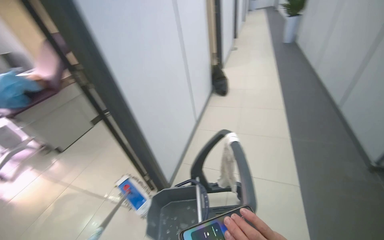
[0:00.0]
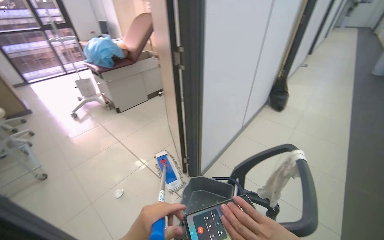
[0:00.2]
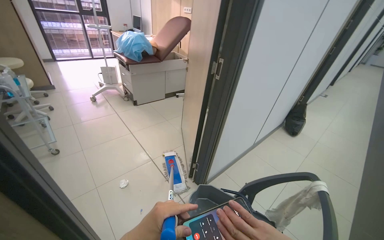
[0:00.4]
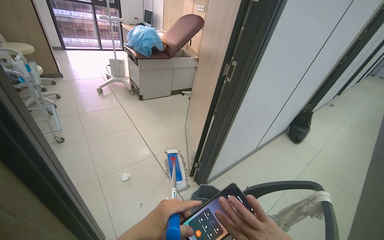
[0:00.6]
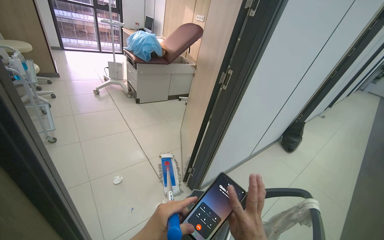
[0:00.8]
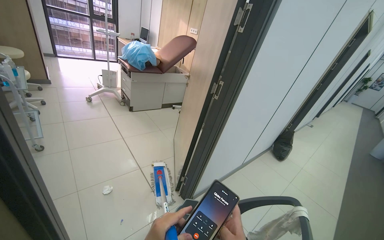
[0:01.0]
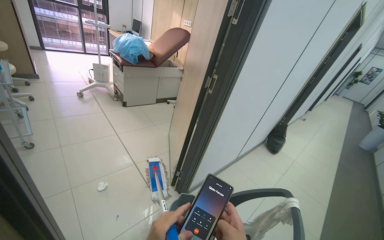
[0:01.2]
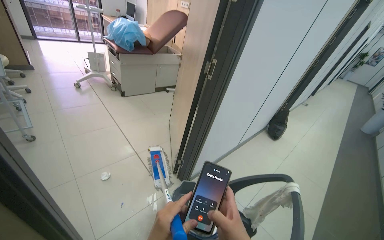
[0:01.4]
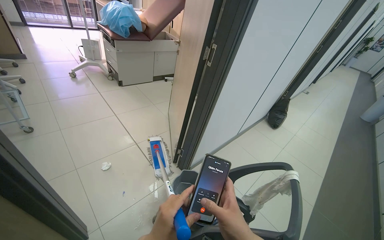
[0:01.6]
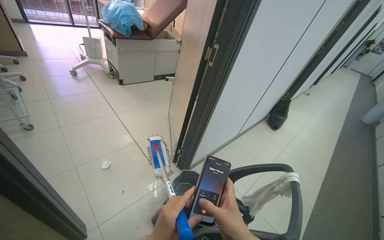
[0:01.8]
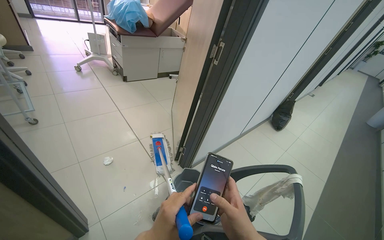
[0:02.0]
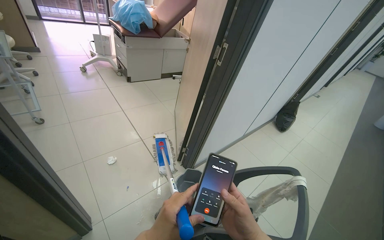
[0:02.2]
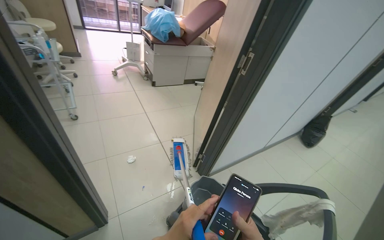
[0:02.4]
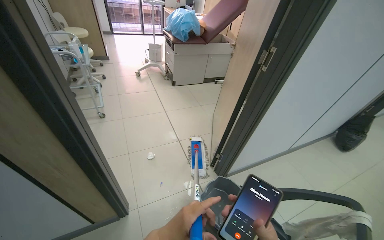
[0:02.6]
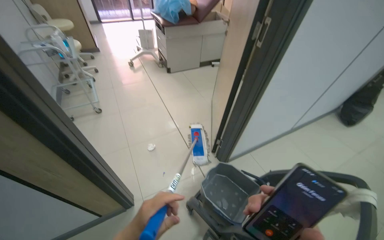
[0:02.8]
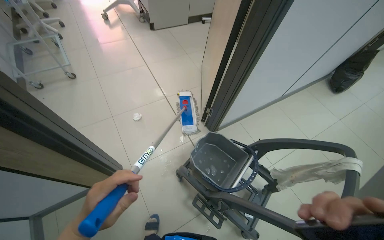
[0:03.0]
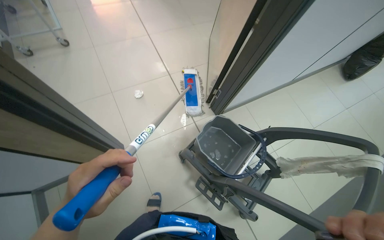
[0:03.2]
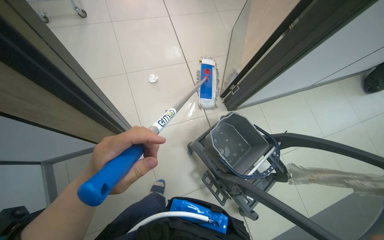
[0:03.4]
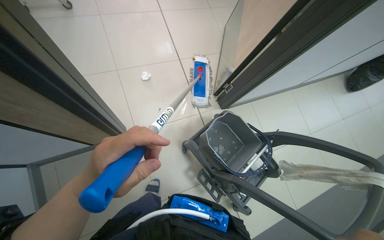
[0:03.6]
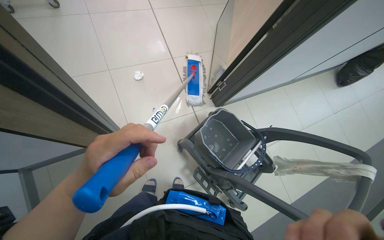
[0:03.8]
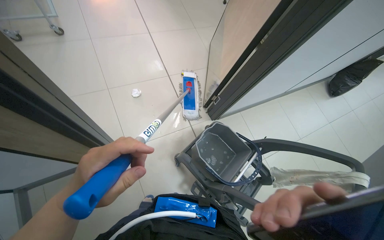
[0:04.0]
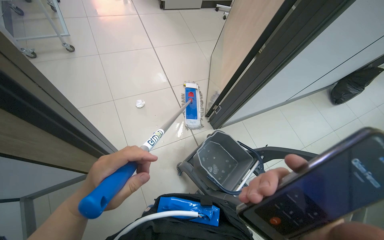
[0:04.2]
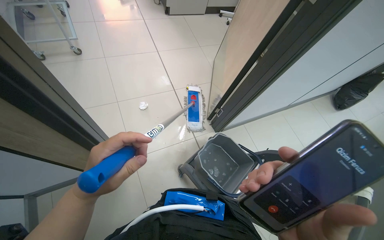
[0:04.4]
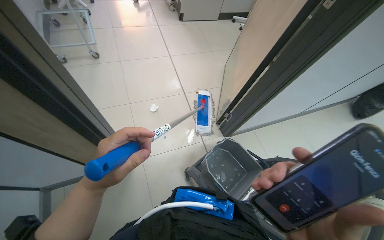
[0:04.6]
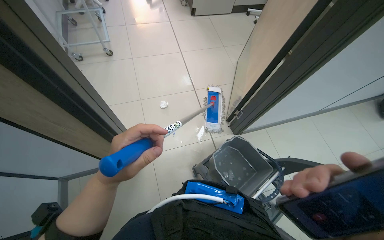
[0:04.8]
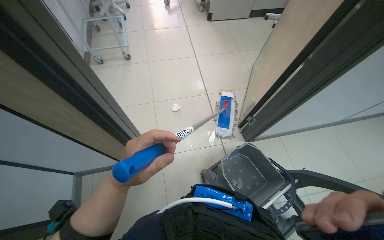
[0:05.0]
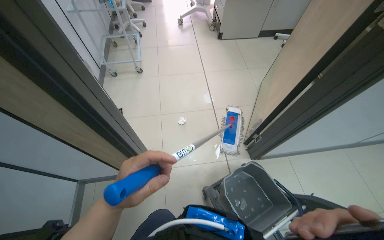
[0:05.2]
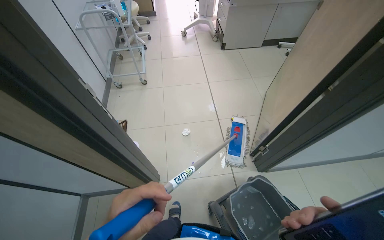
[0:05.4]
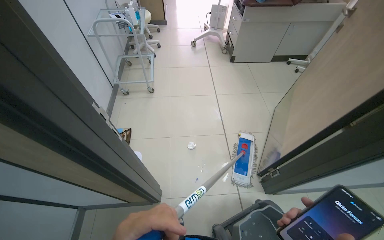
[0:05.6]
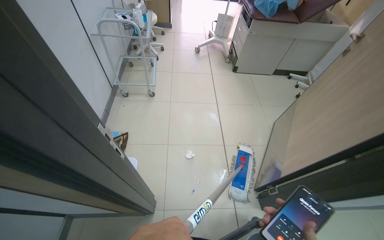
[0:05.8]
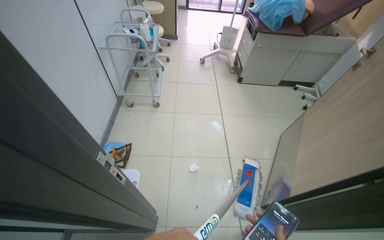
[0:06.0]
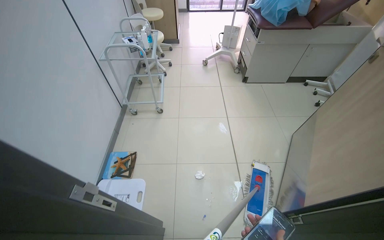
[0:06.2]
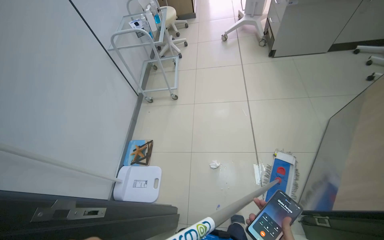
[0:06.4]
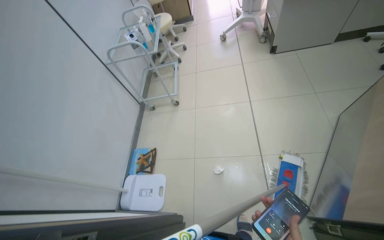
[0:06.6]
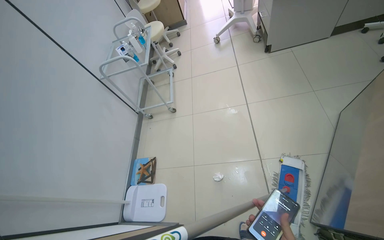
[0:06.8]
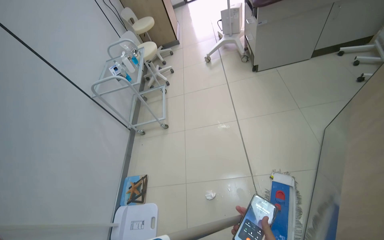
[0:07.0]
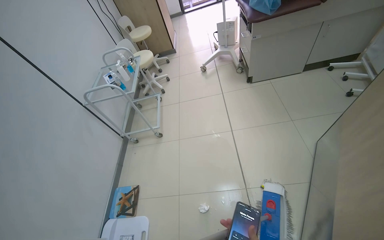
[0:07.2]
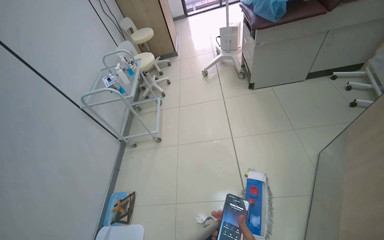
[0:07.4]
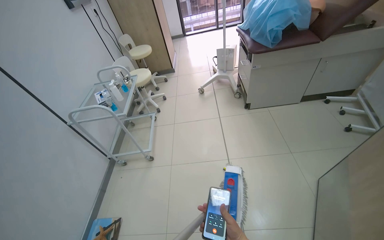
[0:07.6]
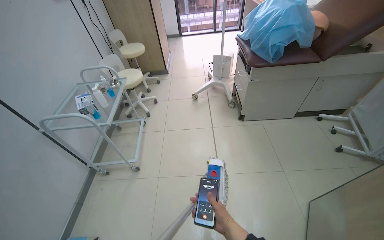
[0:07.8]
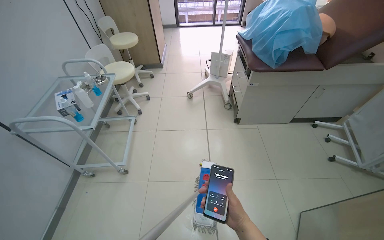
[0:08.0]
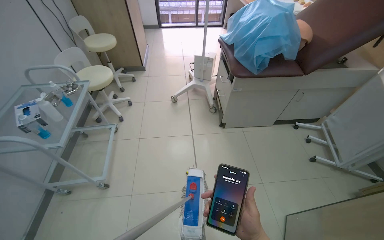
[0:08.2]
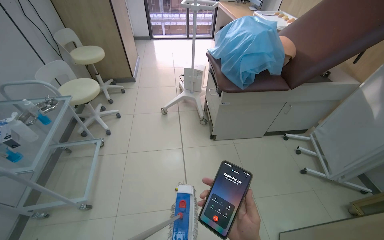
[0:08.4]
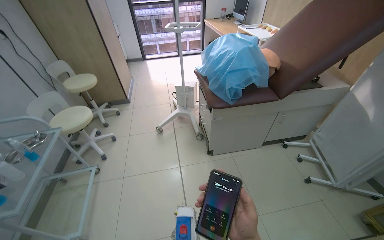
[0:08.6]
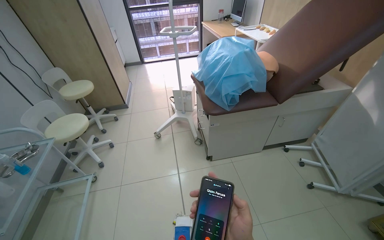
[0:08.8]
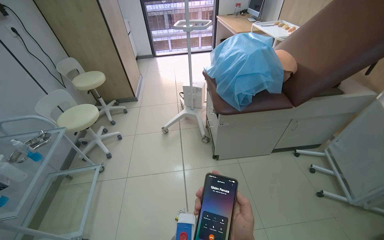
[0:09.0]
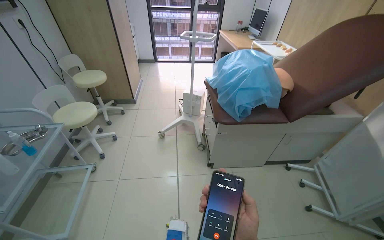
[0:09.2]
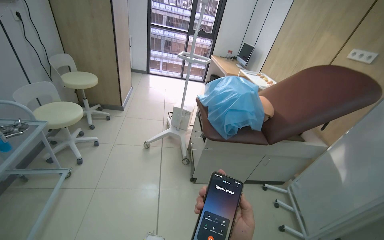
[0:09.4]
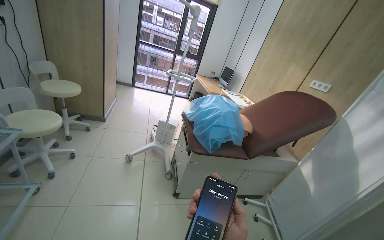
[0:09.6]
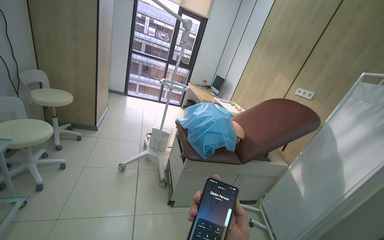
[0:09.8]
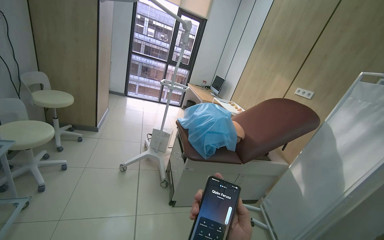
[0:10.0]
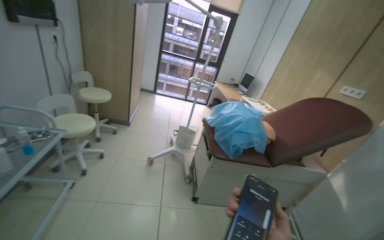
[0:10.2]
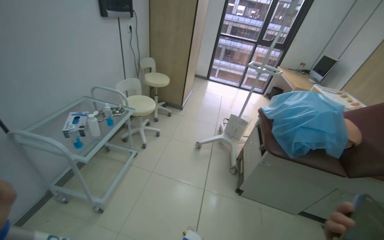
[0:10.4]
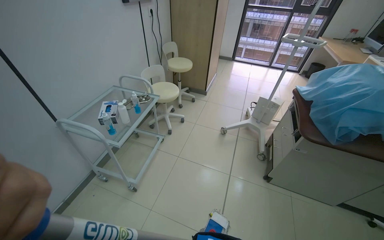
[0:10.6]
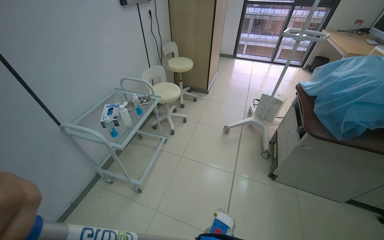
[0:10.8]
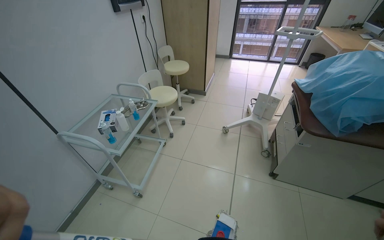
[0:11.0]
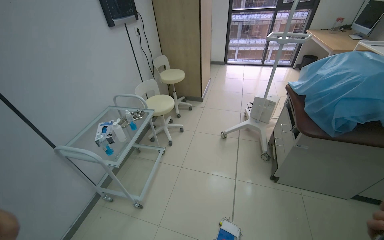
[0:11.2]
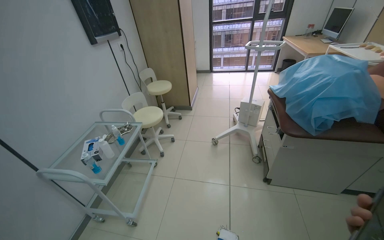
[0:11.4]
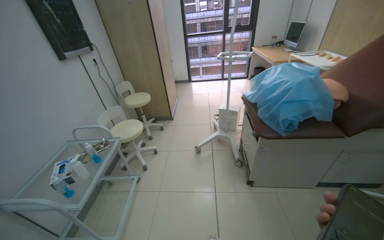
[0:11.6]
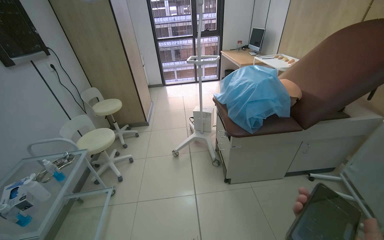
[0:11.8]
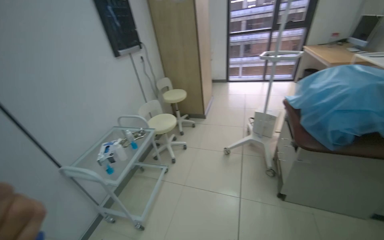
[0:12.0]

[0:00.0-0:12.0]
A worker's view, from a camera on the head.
Job: mopping floor.
The whole recording: Mopping room floor. The worker mops the floor in the room, moving furniture and objects to clean the entire area.
0:00.0 to 0:01.6: Everything in view rotates some 35 degrees clockwise.
0:01.6 to 0:03.0: The camera pitches downward, by approximately 15 degrees.
0:04.4 to 0:06.0: The wearer's head swings roughly 25 degrees to the left. The camera pitches upward, by roughly 15 degrees.
0:06.0 to 0:07.6: The head travels about 60 cm.
0:07.6 to 0:09.0: The camera is carried about 60 cm.
0:09.0 to 0:10.4: The view tips upward by approximately 10 degrees.

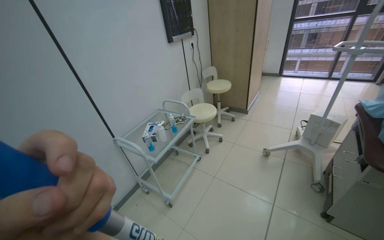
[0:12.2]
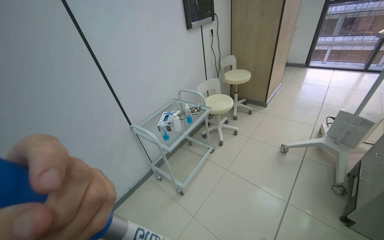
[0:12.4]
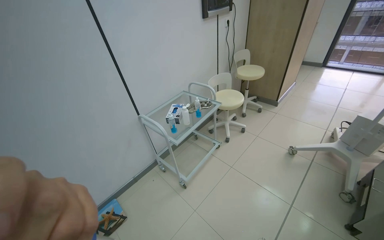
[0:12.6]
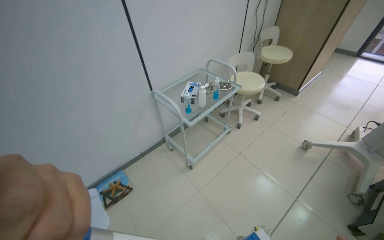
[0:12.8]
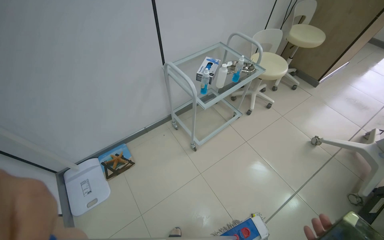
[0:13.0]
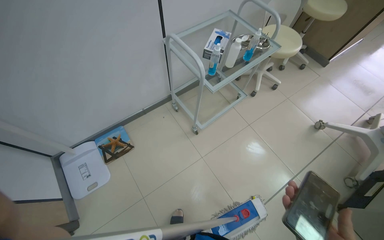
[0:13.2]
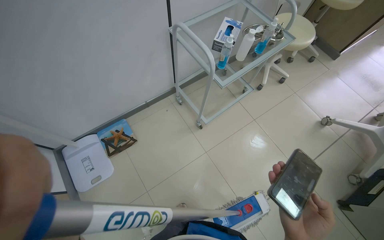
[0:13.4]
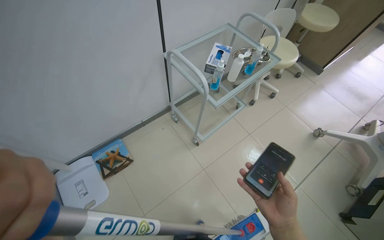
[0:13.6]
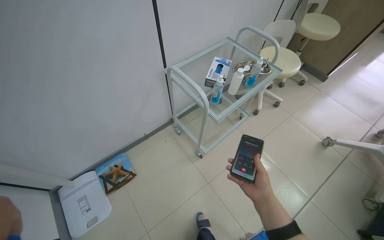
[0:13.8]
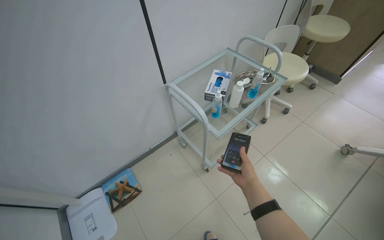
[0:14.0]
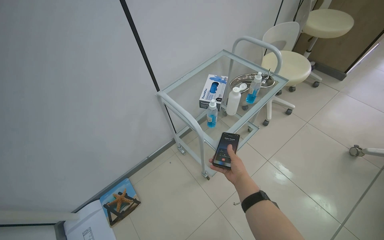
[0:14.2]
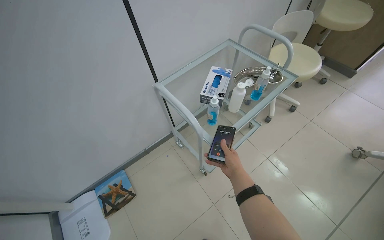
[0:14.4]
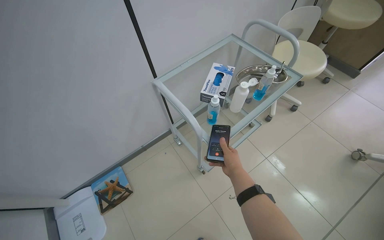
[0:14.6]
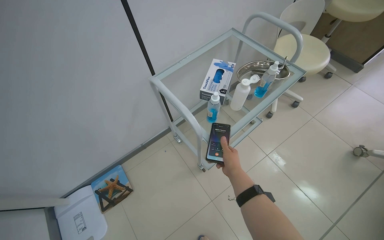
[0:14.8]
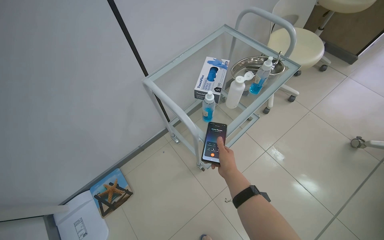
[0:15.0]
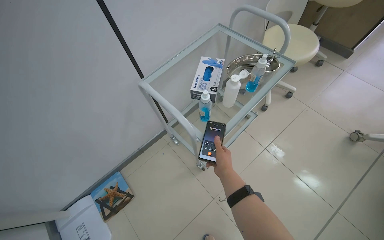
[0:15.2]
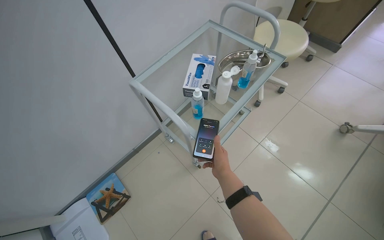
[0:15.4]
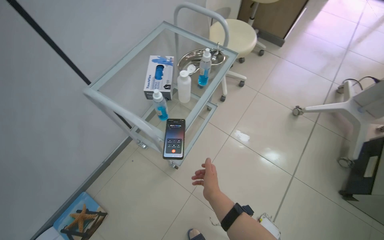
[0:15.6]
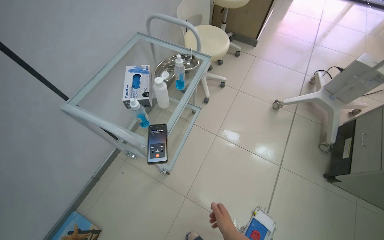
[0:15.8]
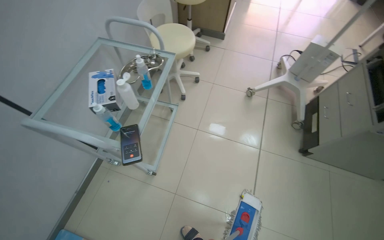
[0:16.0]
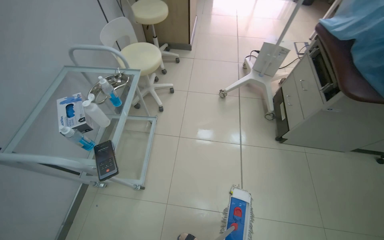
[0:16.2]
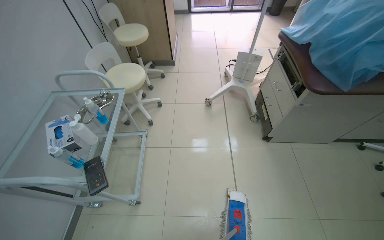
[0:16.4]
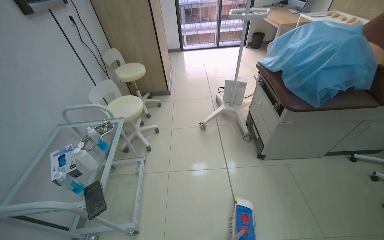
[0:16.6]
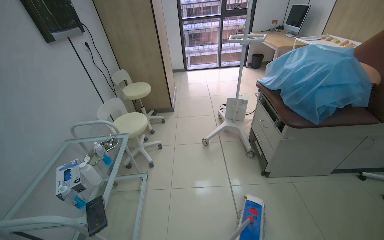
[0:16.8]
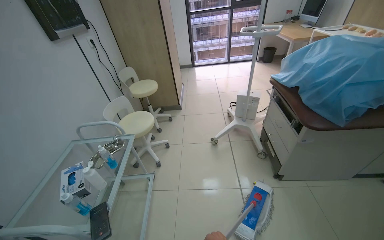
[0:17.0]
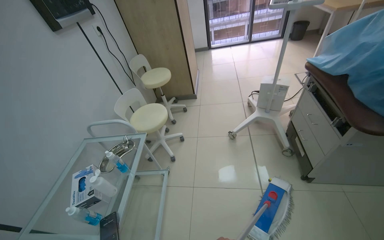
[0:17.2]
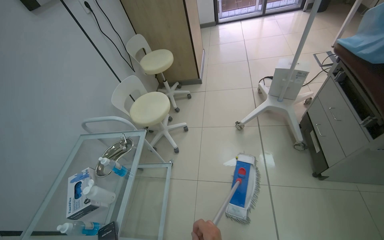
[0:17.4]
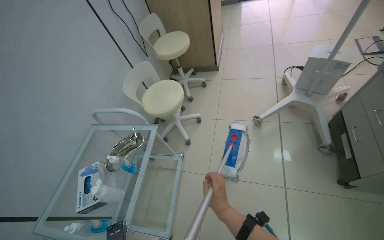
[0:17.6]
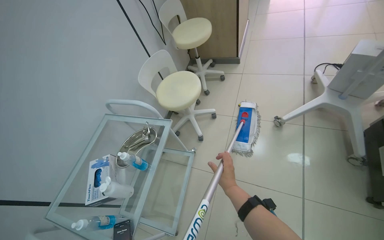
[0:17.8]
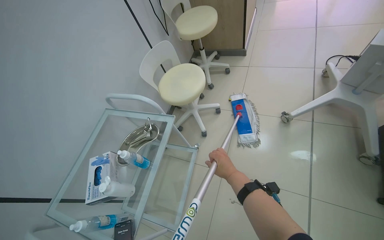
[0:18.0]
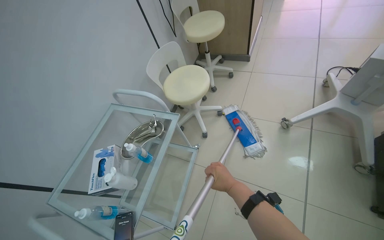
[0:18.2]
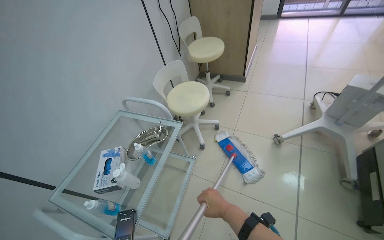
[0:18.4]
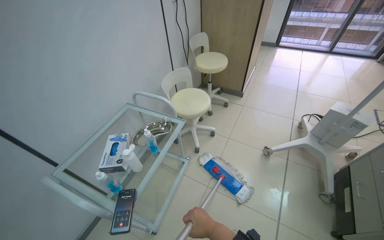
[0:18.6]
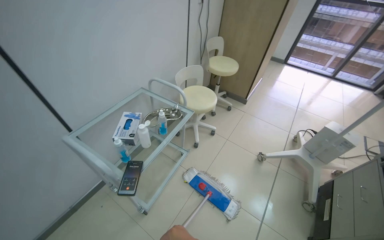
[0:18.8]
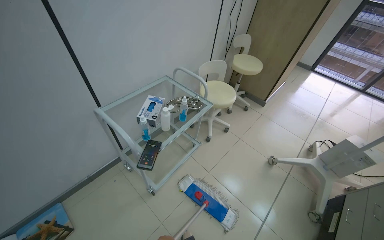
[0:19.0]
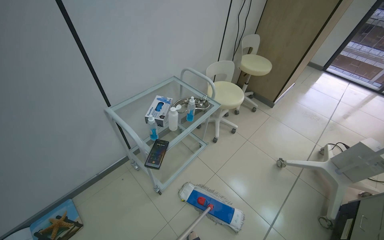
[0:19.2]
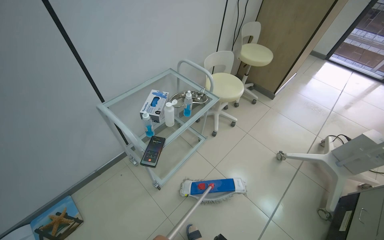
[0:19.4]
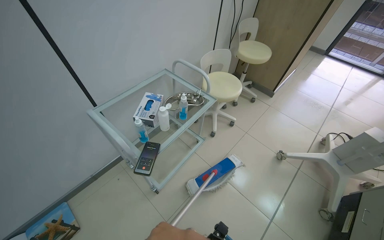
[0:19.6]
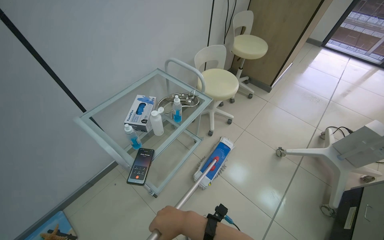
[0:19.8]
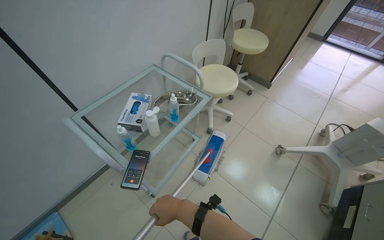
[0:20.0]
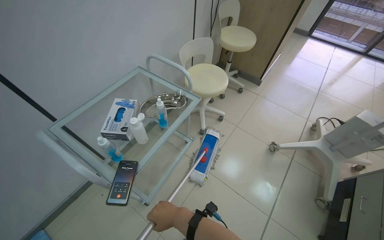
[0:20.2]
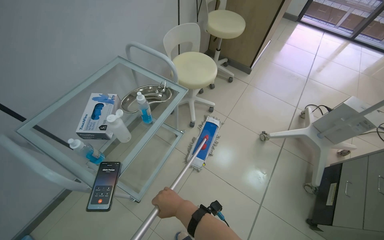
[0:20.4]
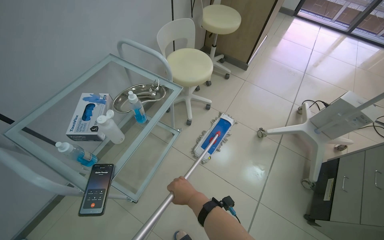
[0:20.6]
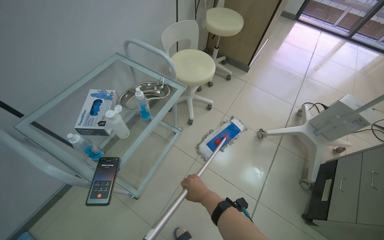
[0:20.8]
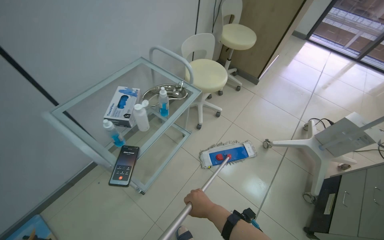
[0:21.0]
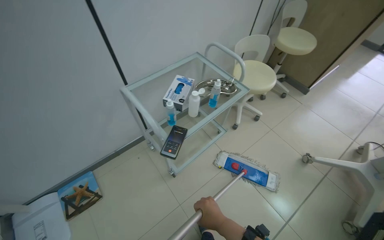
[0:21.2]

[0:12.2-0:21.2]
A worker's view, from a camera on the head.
Job: mopping floor.
The whole recording: Mopping room floor. The worker mops the floor in the room, moving furniture and objects to clean the entire area.
0:12.2 to 0:13.8: The camera travels roughly 50 cm. The wearer looks roughly 25 degrees further downward.
0:13.8 to 0:15.2: The right hand travels up the picture by roughly 20 cm.
0:15.2 to 0:16.6: The head travels approximately 40 cm. The wearer looks about 55 degrees further to the right. The wearer looks roughly 20 degrees further upward.
0:16.6 to 0:18.2: The wearer moves roughly 50 cm. The head turns to the left by some 25 degrees. The view tips downward by roughly 20 degrees.
